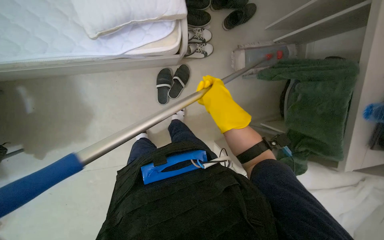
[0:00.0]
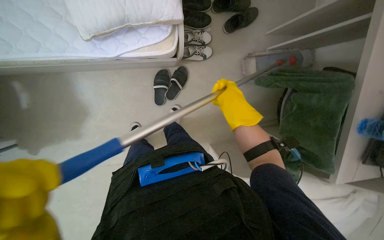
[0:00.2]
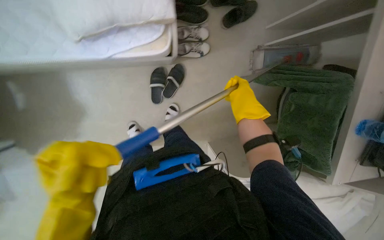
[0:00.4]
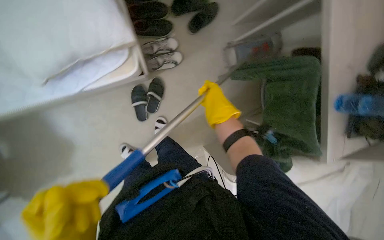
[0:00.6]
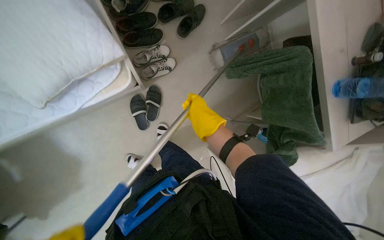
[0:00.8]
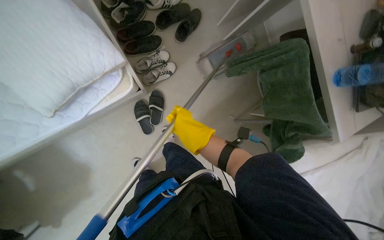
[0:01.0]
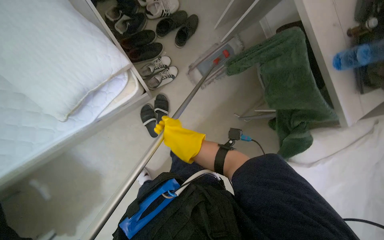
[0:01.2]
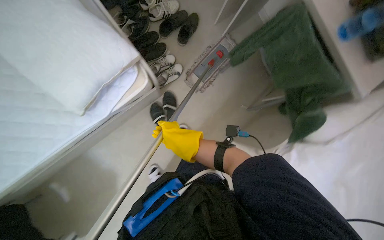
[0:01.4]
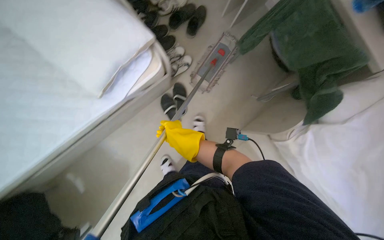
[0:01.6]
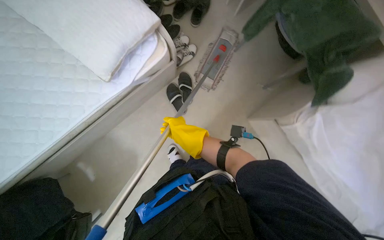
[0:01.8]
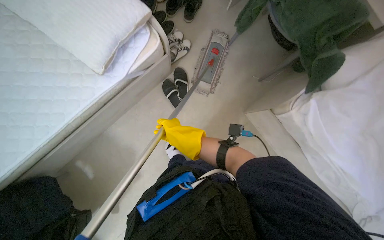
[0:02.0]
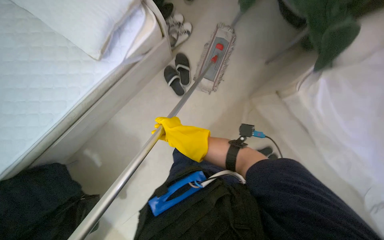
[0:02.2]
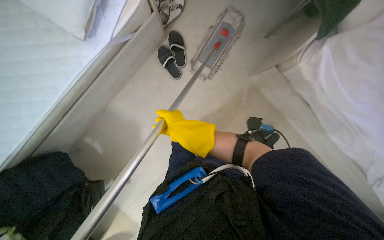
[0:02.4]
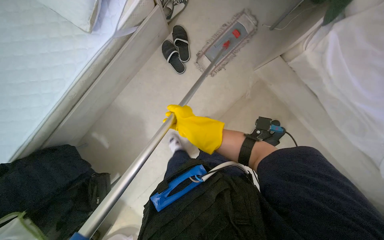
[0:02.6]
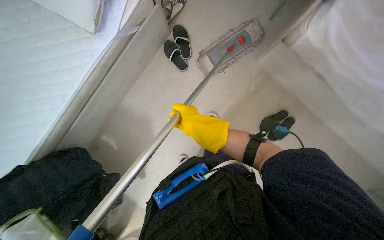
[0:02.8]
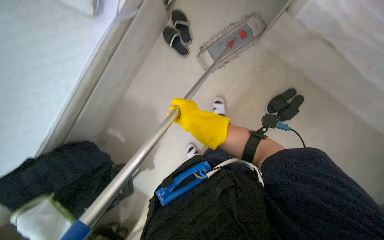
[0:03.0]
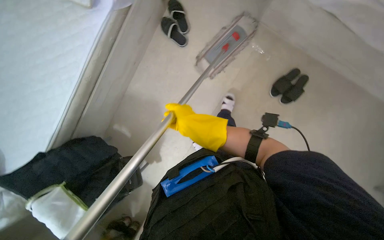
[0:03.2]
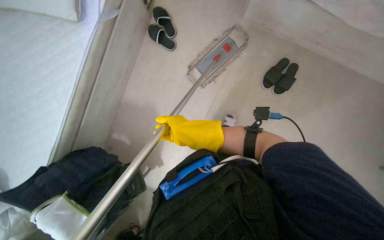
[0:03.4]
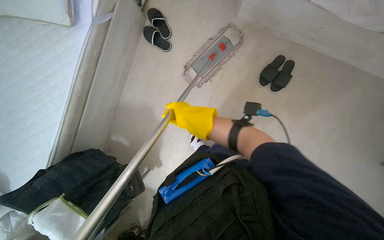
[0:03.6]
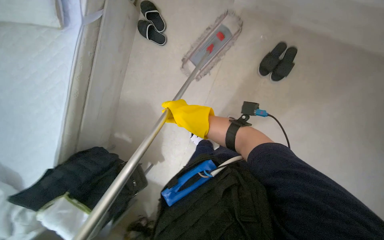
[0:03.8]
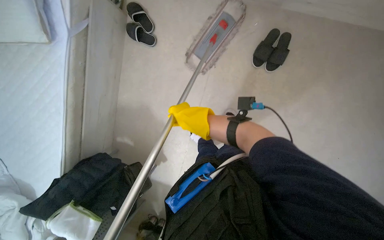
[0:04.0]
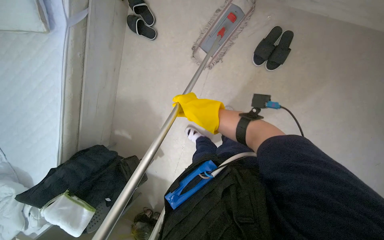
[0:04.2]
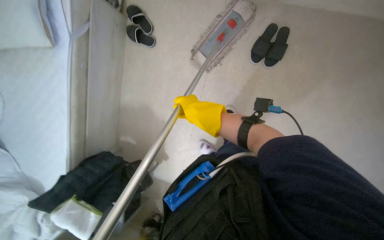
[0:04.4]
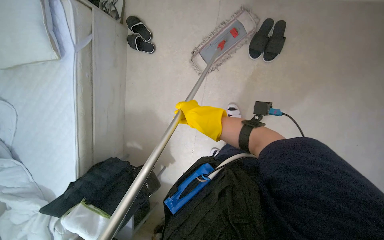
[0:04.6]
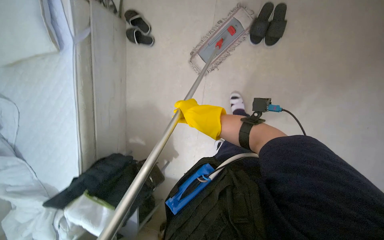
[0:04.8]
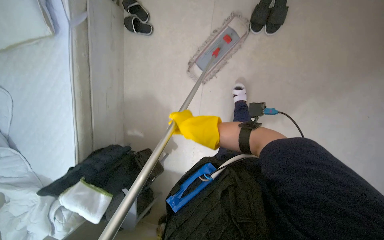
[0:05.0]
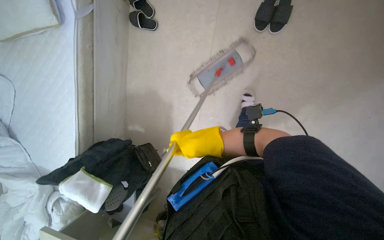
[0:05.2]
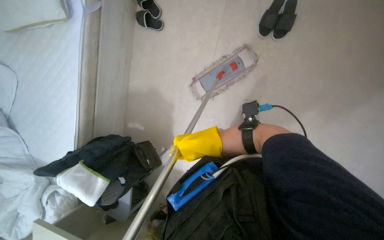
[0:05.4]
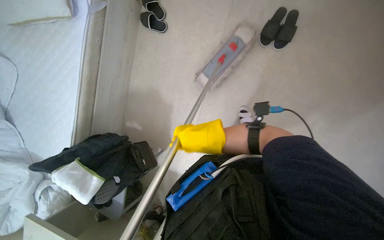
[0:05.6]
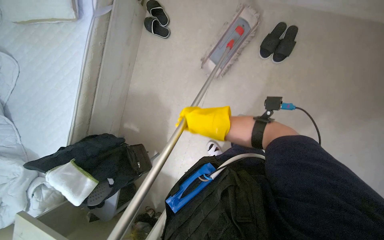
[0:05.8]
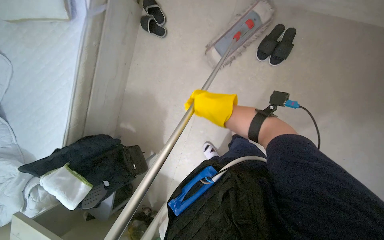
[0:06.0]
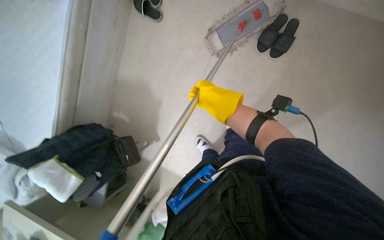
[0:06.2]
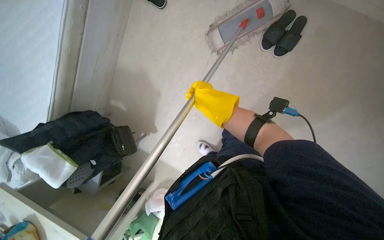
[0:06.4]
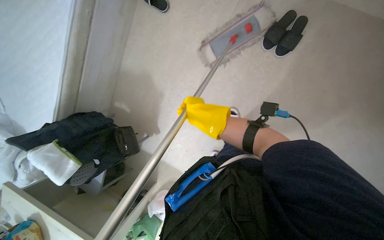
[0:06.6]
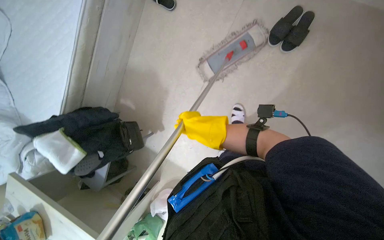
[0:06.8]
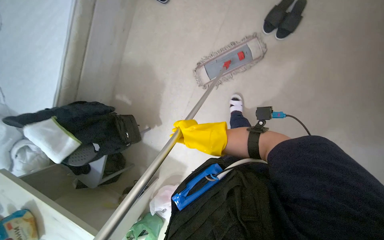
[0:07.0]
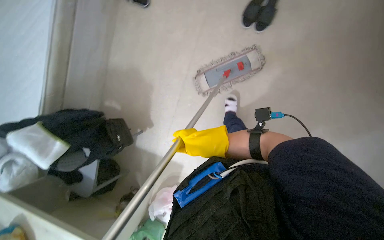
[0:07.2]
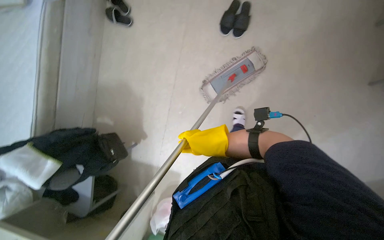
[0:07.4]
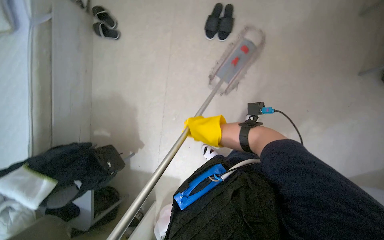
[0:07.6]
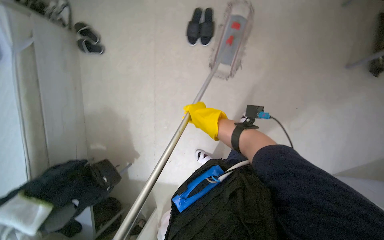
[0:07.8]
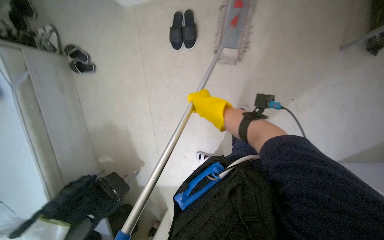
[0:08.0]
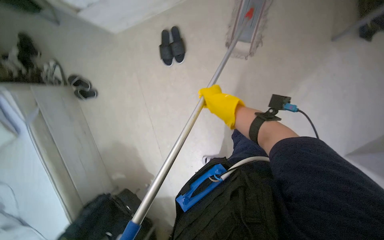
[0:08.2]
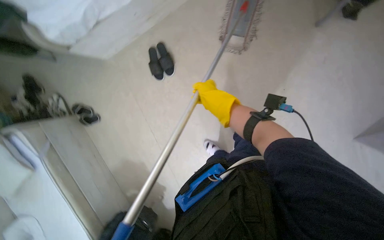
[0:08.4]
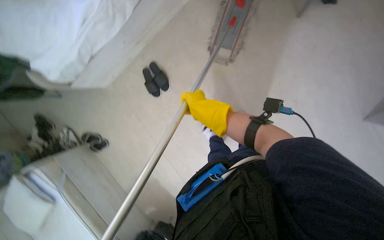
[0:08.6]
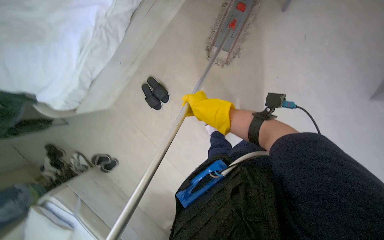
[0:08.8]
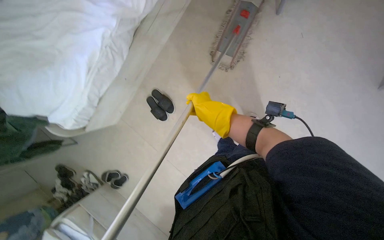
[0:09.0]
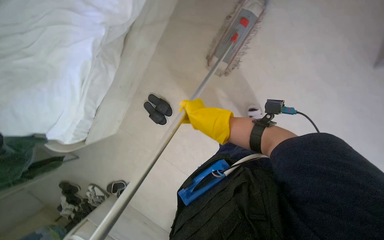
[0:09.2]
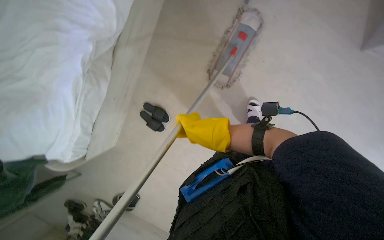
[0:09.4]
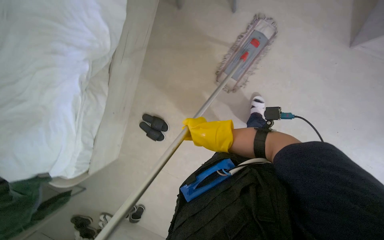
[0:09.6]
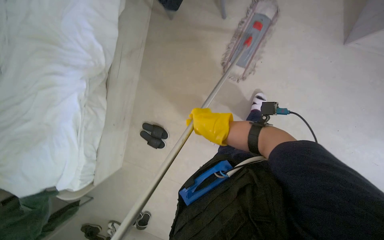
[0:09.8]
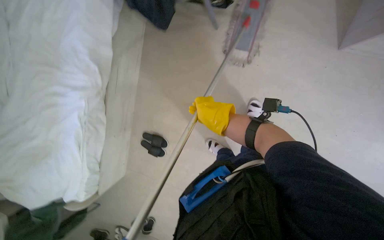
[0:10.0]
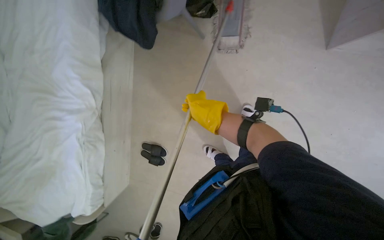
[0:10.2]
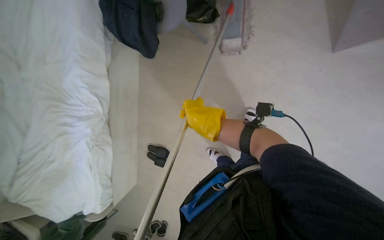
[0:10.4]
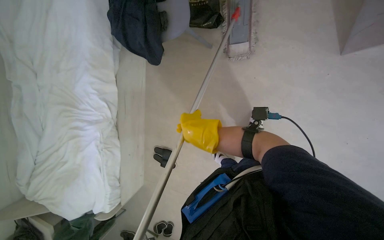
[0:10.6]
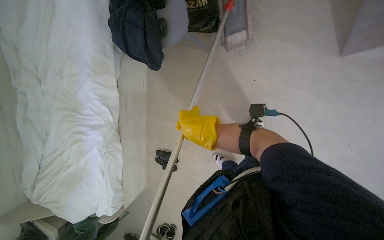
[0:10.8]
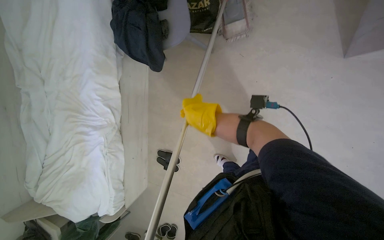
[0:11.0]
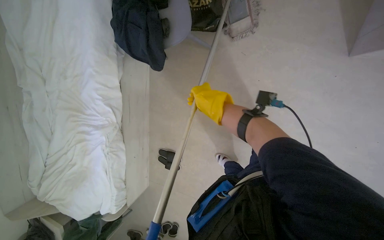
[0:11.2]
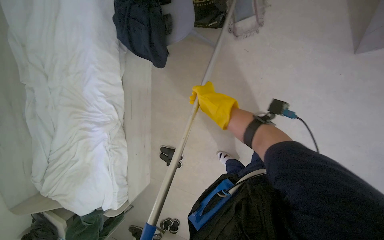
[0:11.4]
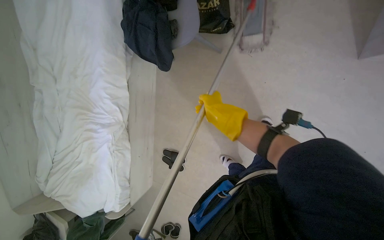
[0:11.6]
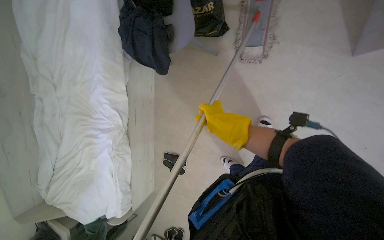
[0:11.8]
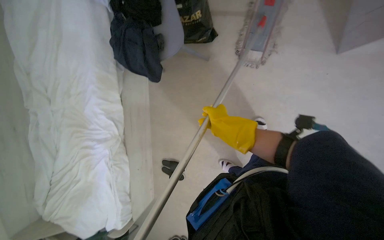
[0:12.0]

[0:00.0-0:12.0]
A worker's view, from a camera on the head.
Job: mopping floor.
The whole recording: Mopping room floor. The worker mops the floor of the room.
0:00.0 to 0:01.6: The scene rotates counterclockwise by approximately 30 degrees. The right hand is displaced down the picture and to the left by roughly 30 cm.
0:04.4 to 0:06.0: The right hand heads nearer to the camera, covering roughly 10 cm.
0:07.6 to 0:09.0: The camera pitches upward, by roughly 15 degrees. The scene turns roughly 60 degrees counterclockwise in the picture.
0:09.0 to 0:10.4: Everything in view rotates roughly 35 degrees counterclockwise.

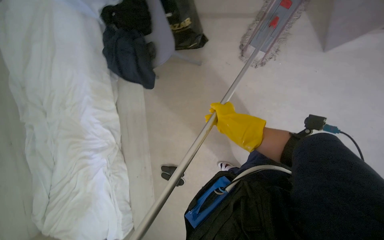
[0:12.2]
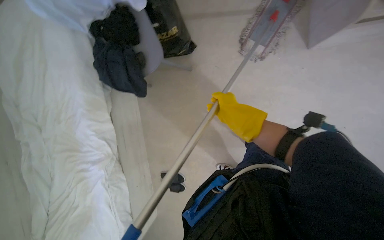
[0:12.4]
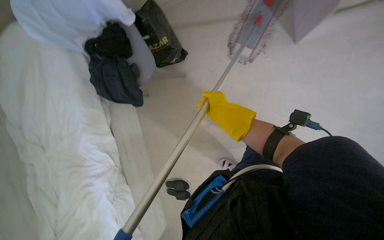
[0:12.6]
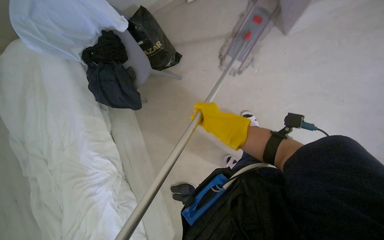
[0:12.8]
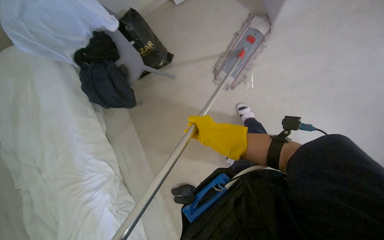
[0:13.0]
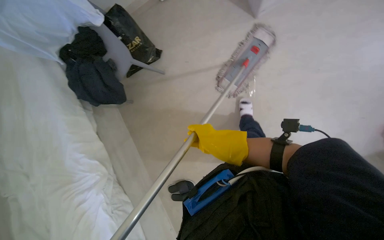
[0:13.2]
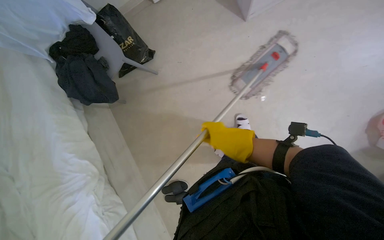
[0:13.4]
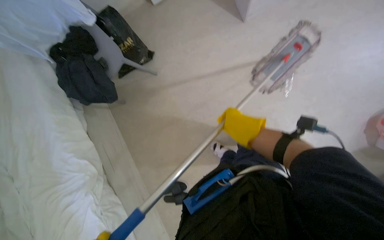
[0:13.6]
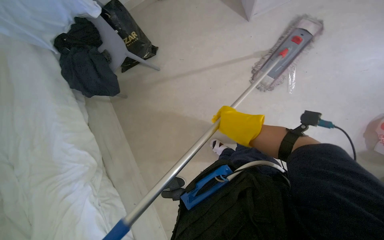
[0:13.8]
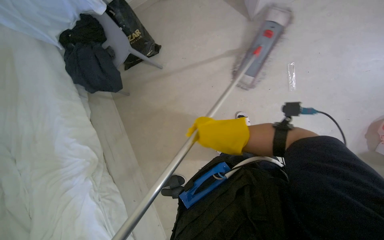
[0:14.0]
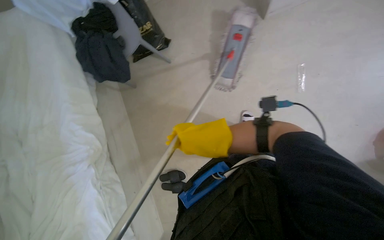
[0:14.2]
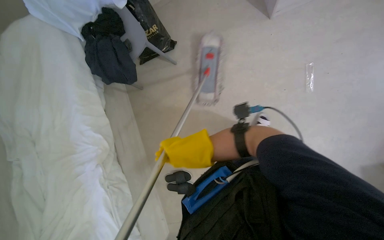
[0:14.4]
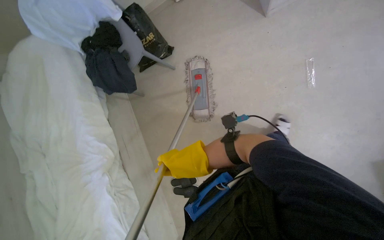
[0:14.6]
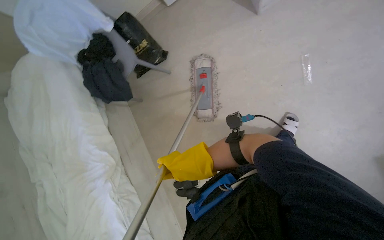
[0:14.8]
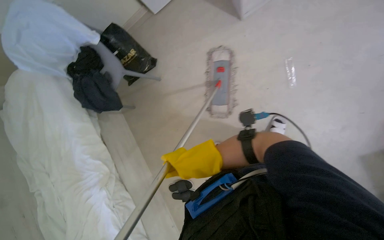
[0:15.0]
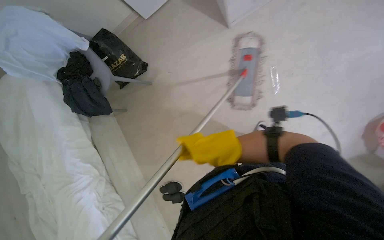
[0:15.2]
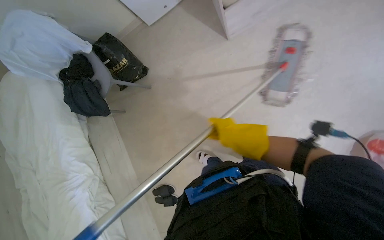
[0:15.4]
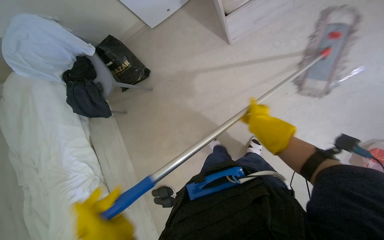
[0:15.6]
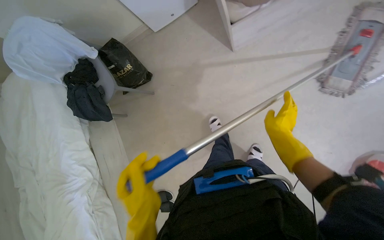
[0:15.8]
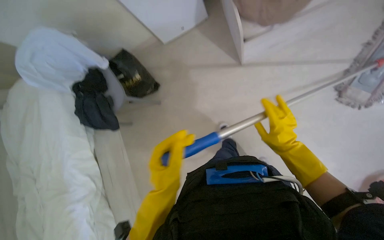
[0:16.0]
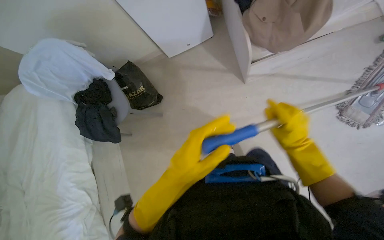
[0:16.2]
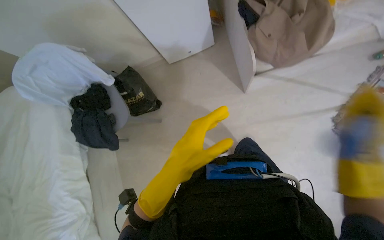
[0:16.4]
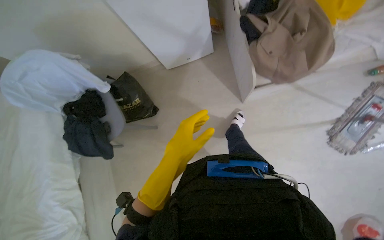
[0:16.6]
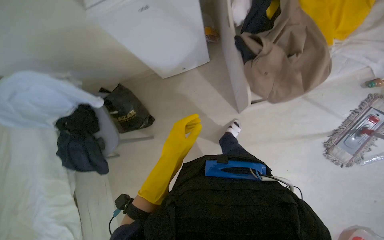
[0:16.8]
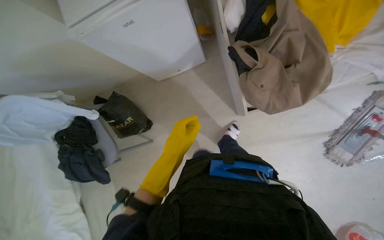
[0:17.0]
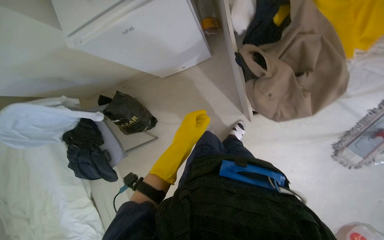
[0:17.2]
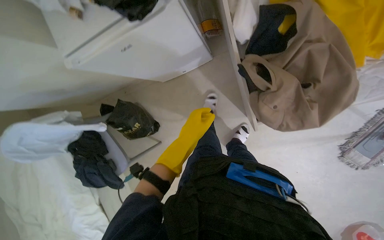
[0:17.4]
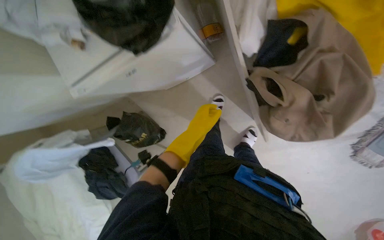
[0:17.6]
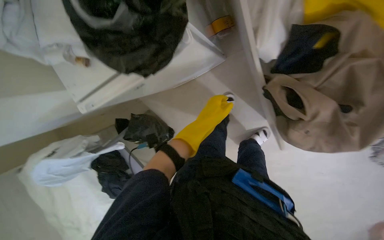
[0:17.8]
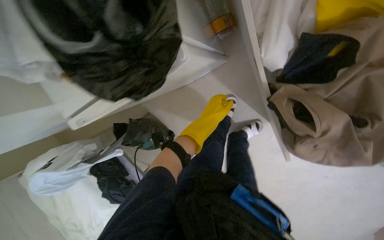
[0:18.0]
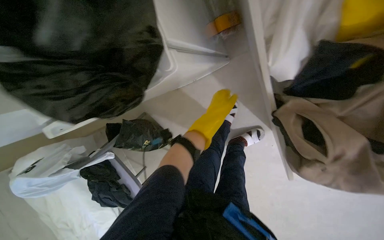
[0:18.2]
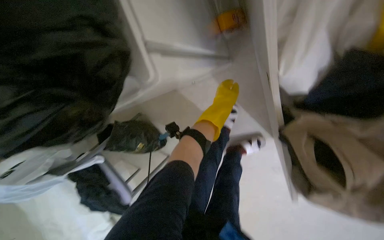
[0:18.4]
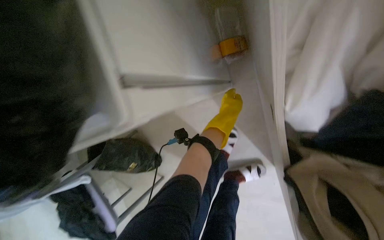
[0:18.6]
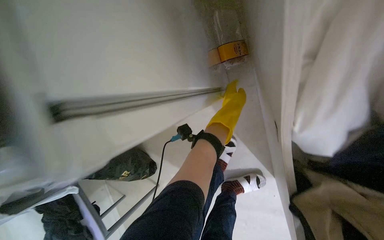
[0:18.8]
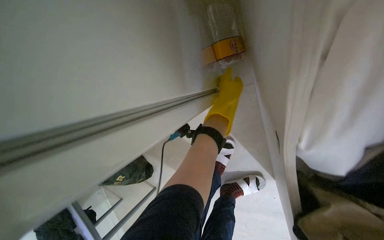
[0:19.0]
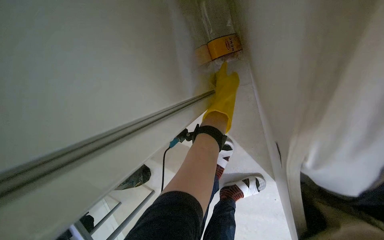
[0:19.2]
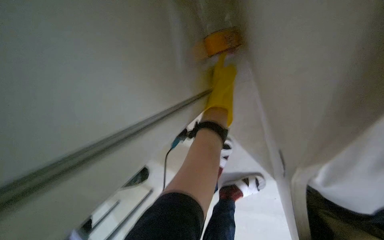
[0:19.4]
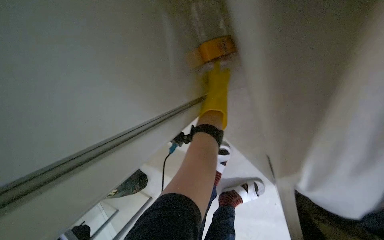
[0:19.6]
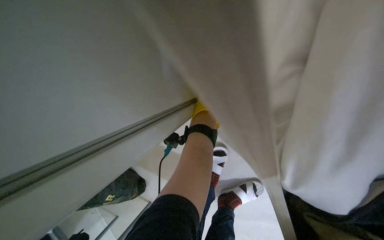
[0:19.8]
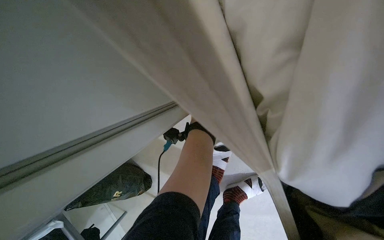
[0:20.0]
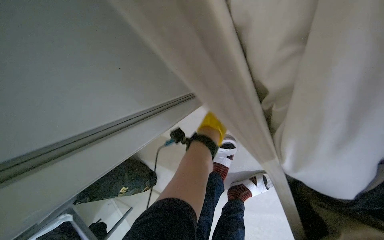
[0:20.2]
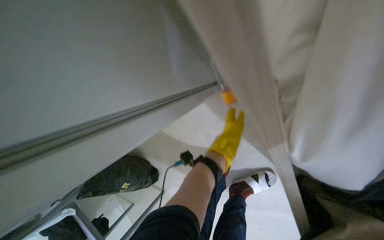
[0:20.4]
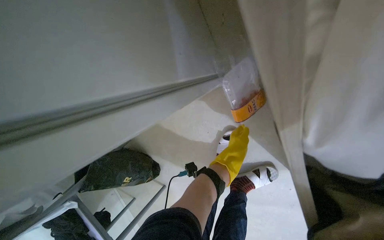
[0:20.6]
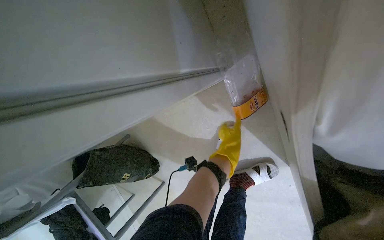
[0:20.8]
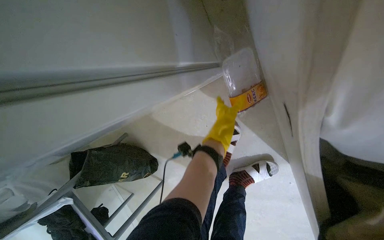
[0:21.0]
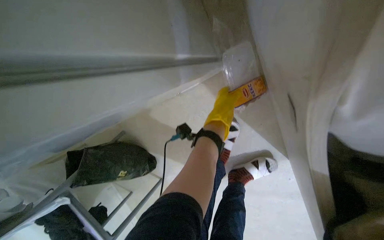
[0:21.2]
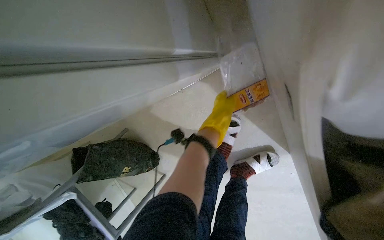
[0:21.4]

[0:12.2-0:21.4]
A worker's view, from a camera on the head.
Job: mopping floor.
The whole recording: Mopping room floor. The worker mops the floor of the room.
0:13.8 to 0:15.2: The right hand shifts about 25 cm nearer to the camera and to the left.
0:15.2 to 0:16.8: The camera travels approximately 50 cm.
0:16.8 to 0:18.4: The camera is carried approximately 70 cm. The camera pitches downward, by approximately 25 degrees.
0:19.8 to 0:21.4: The left hand travels farther from the camera by approximately 20 cm, and travels down the picture and back again, about 15 cm each way.
